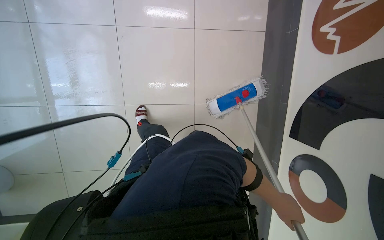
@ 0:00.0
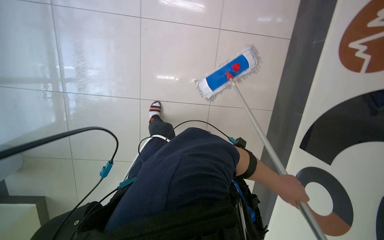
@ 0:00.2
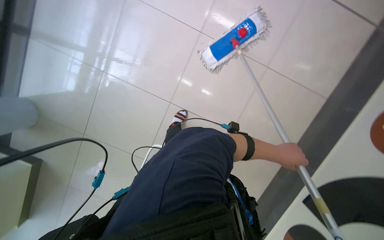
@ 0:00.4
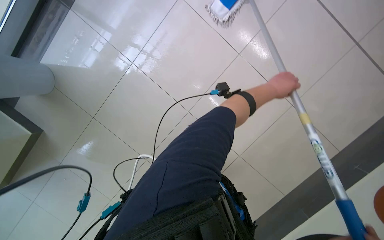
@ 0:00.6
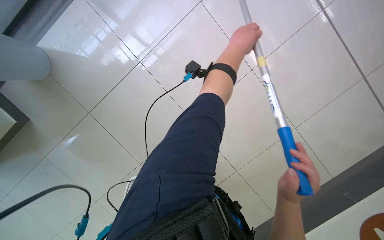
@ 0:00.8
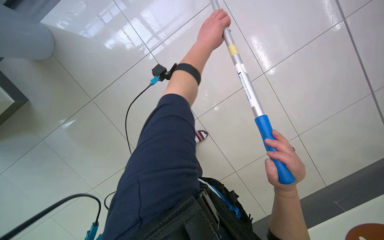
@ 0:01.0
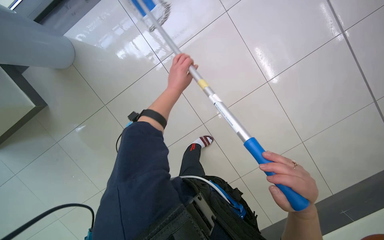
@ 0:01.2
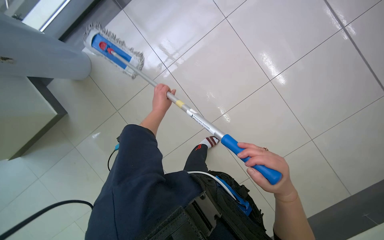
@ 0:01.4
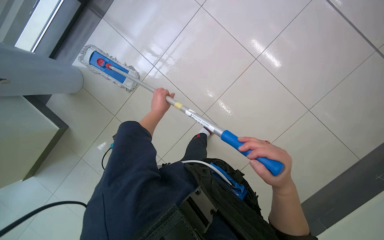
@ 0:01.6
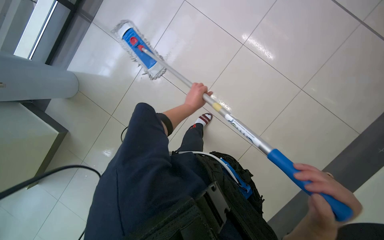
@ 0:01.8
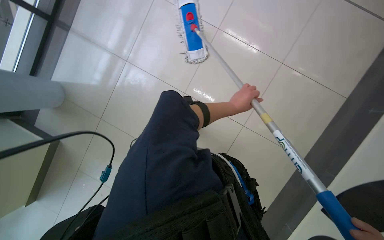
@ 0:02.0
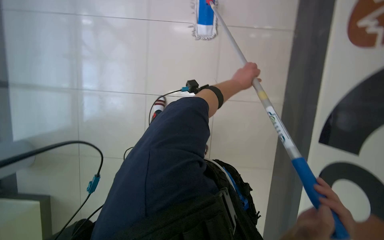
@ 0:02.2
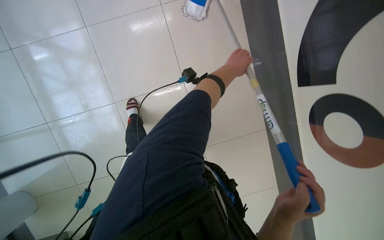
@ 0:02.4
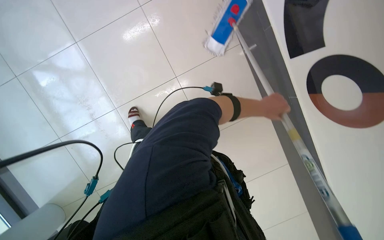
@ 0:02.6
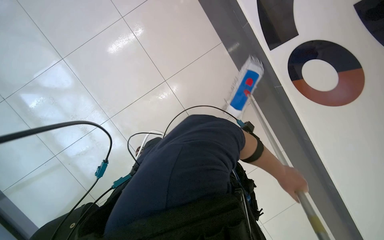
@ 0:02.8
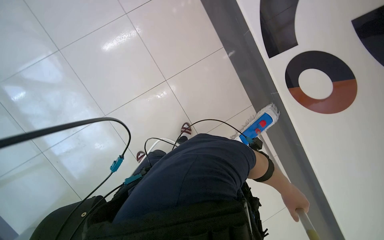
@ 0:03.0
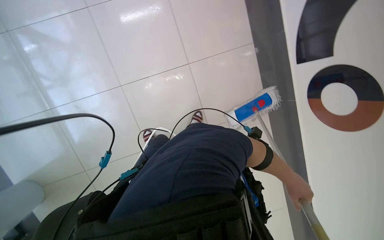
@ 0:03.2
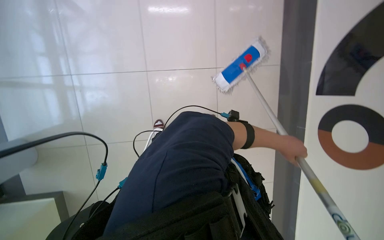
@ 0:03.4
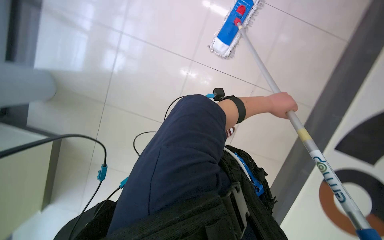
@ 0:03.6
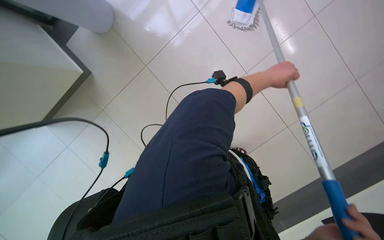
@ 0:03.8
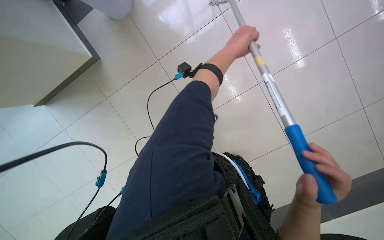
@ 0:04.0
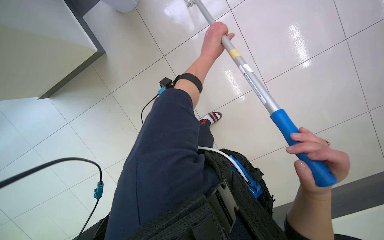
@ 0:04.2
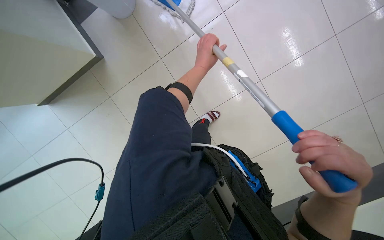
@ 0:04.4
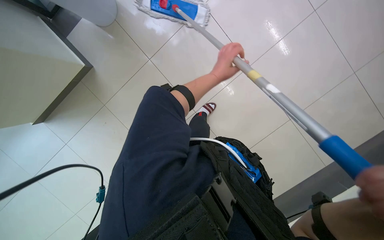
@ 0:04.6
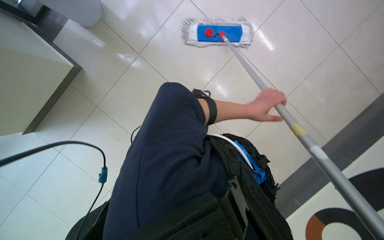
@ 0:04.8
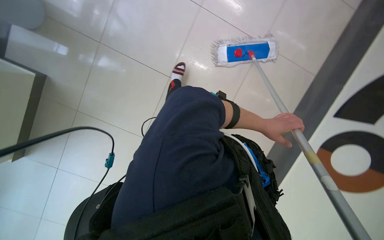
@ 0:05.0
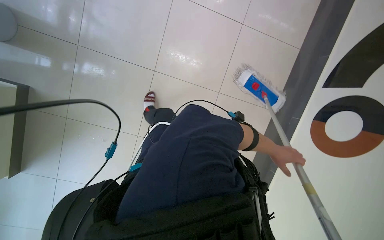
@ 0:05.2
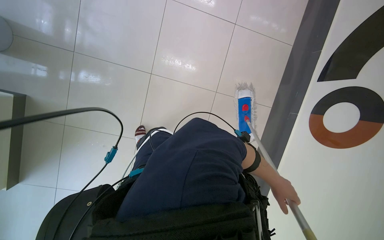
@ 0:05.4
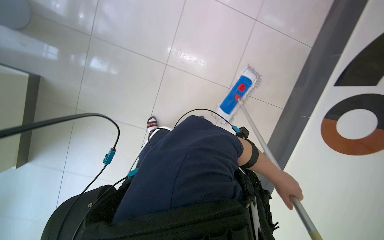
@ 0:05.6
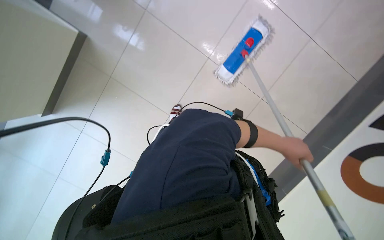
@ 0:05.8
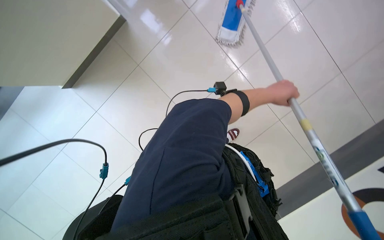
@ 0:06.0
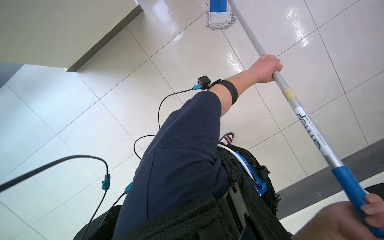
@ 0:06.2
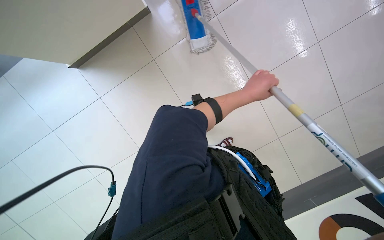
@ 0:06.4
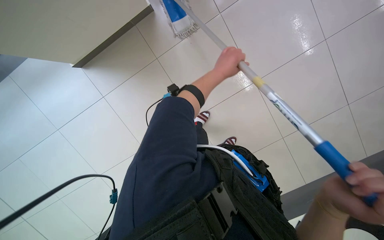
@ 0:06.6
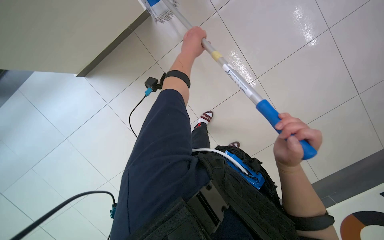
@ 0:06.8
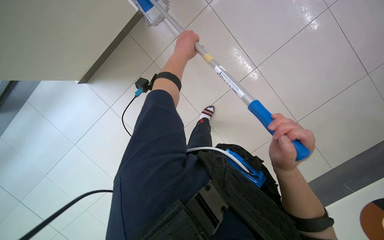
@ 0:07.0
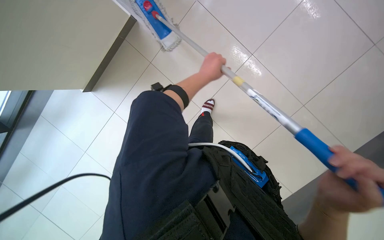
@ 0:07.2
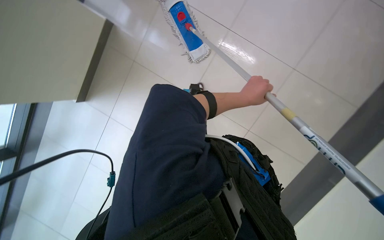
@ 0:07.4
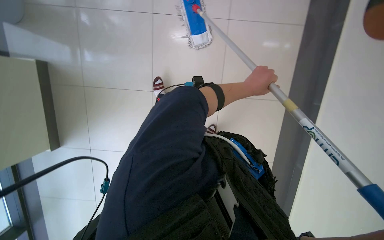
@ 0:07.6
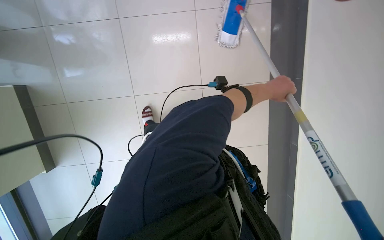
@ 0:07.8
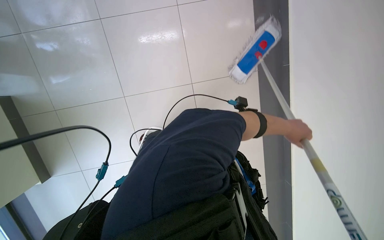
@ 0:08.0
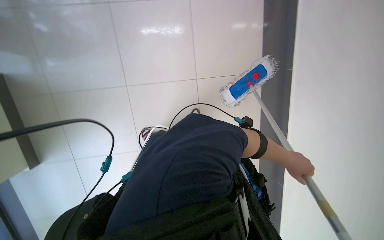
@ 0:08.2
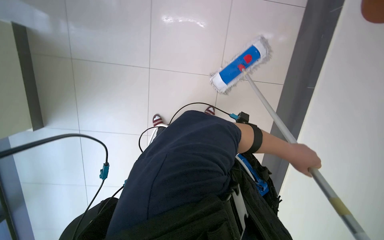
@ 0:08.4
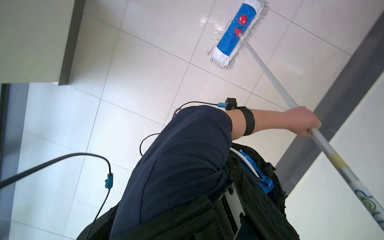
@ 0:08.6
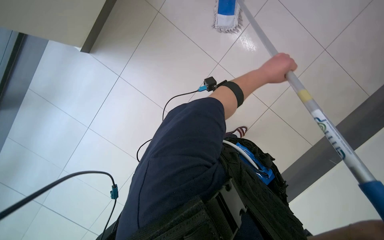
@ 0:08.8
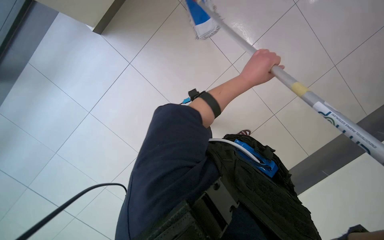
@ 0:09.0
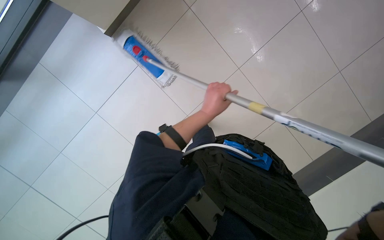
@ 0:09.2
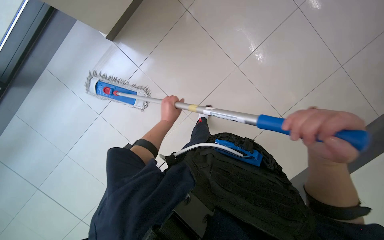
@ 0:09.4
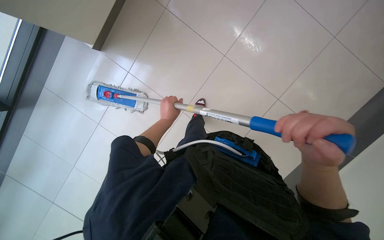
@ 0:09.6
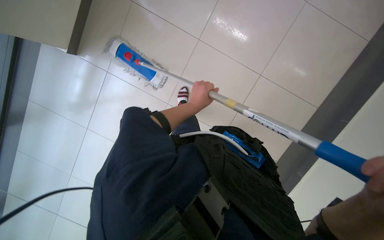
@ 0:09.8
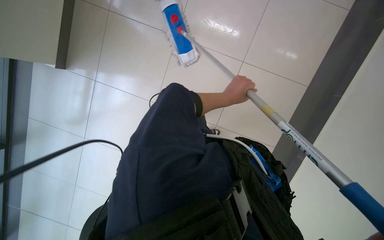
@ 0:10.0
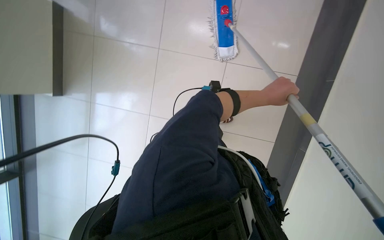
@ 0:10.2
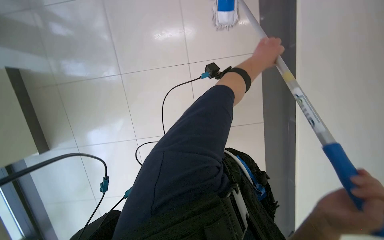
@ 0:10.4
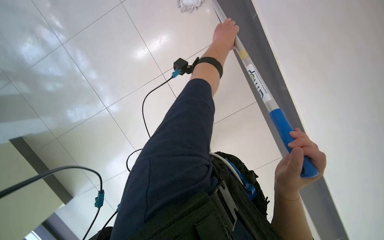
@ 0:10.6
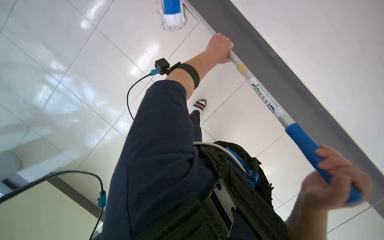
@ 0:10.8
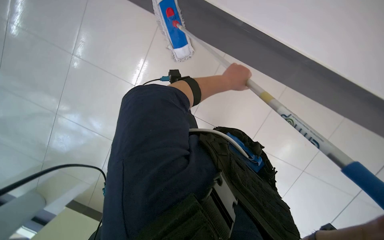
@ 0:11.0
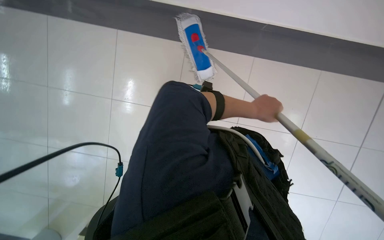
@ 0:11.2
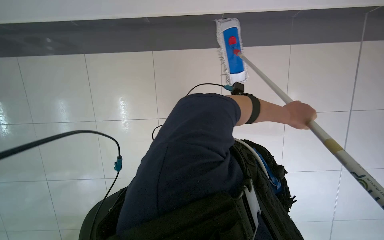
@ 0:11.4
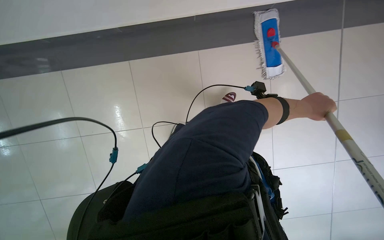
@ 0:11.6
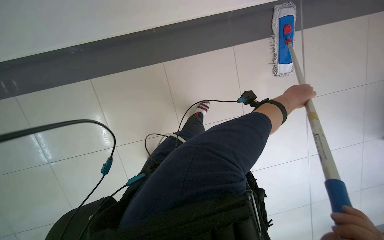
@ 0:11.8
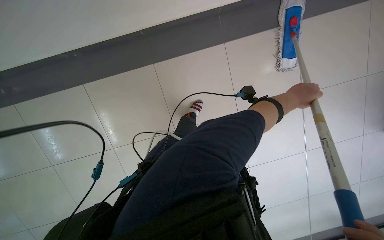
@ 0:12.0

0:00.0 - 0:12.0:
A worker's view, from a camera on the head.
Job: mopping floor.
The whole recording: Mopping tiled floor. The worker mops the tiled floor, occasionally moving the mop bucket and cleaning the mop head.
0:00.0 - 0:01.6: The view tips downward by some 20 degrees. The left hand moves to the left and up the picture, roughly 60 cm.
0:01.6 - 0:03.0: The wearer looks roughly 15 degrees further upward. The scene rotates clockwise by about 30 degrees.
0:06.0 - 0:07.6: The left hand goes to the left and returns, about 25 cm each way.
0:07.6 - 0:09.0: The camera pitches upward, by roughly 20 degrees.
0:10.4 - 0:12.0: The camera is aimed about 35 degrees further to the left. The view tilts roughly 15 degrees upward.

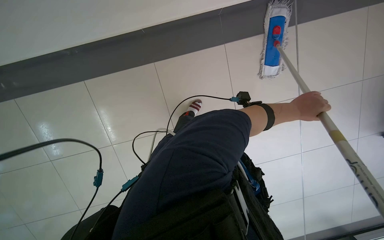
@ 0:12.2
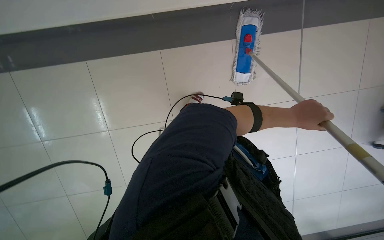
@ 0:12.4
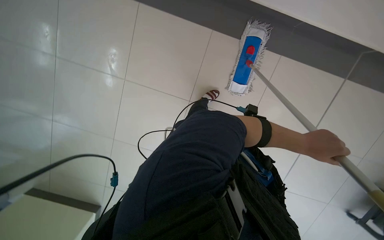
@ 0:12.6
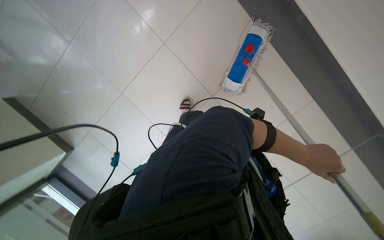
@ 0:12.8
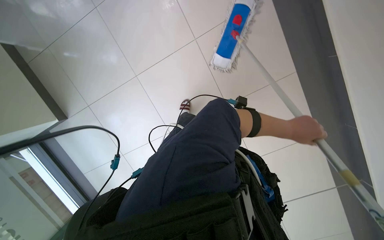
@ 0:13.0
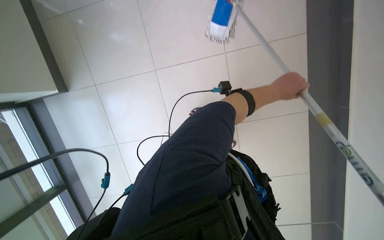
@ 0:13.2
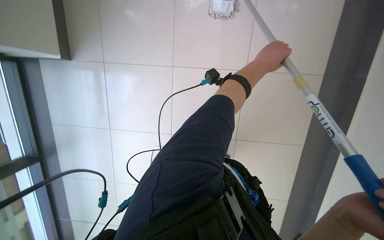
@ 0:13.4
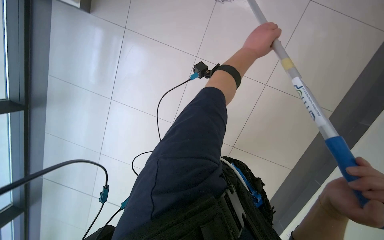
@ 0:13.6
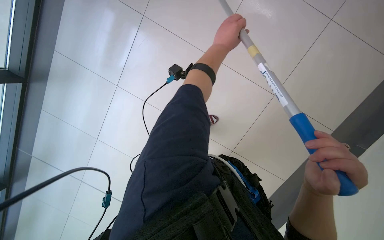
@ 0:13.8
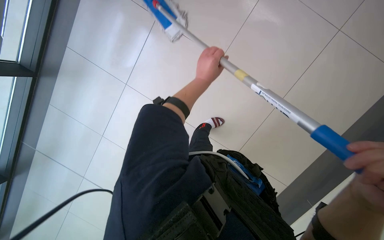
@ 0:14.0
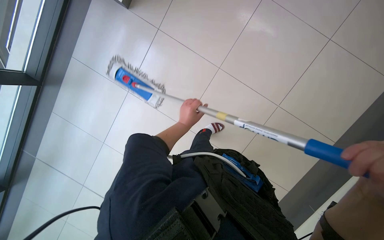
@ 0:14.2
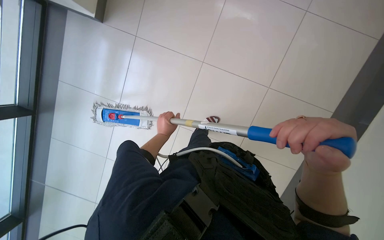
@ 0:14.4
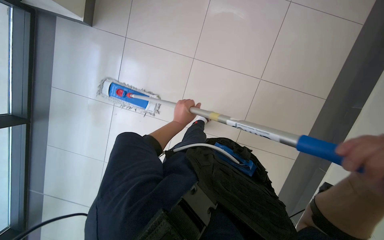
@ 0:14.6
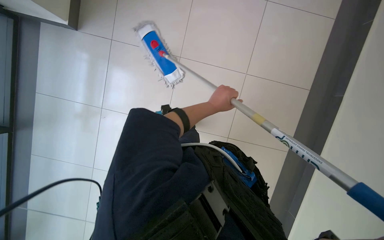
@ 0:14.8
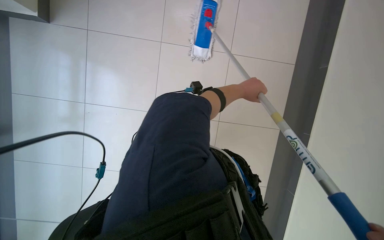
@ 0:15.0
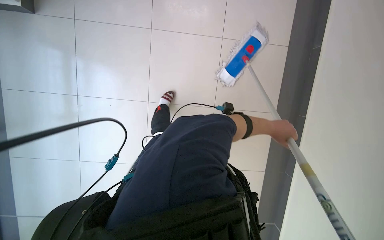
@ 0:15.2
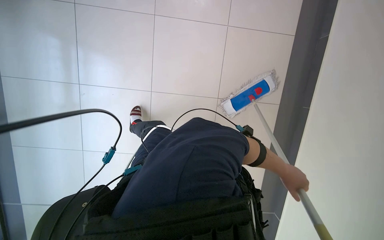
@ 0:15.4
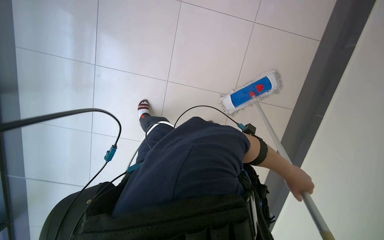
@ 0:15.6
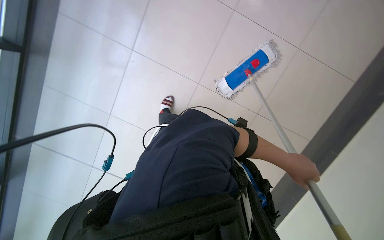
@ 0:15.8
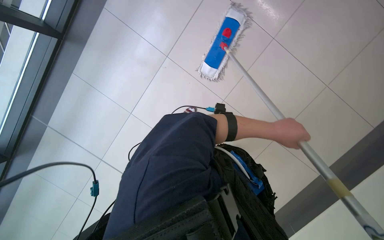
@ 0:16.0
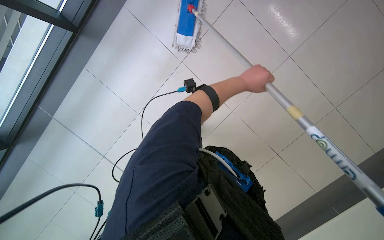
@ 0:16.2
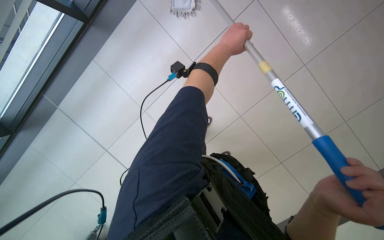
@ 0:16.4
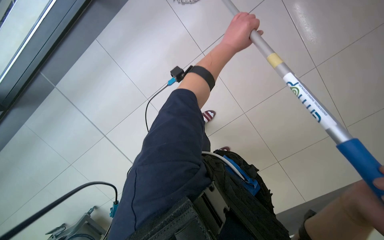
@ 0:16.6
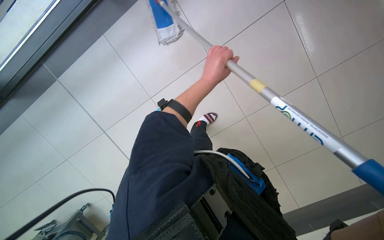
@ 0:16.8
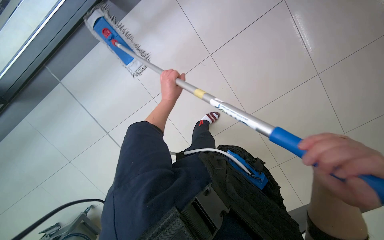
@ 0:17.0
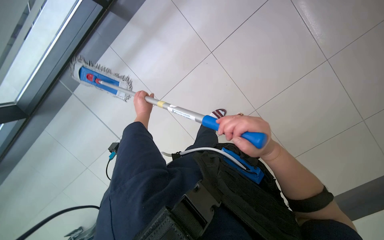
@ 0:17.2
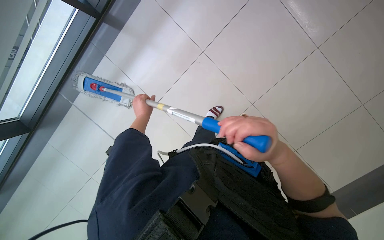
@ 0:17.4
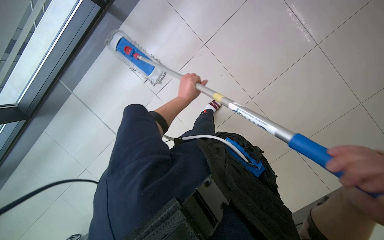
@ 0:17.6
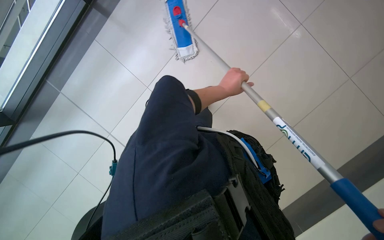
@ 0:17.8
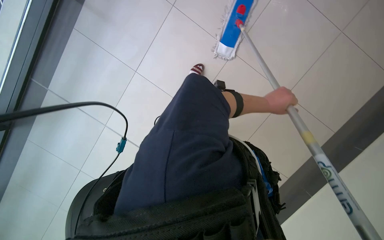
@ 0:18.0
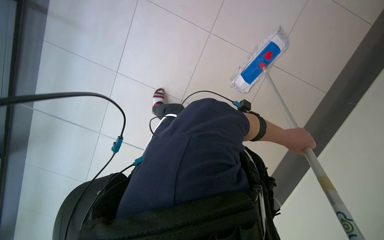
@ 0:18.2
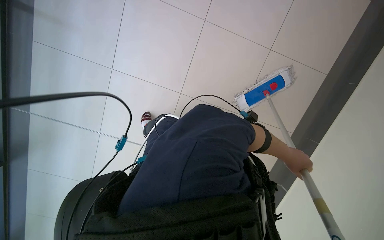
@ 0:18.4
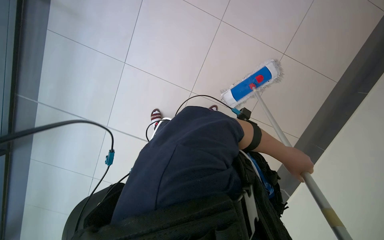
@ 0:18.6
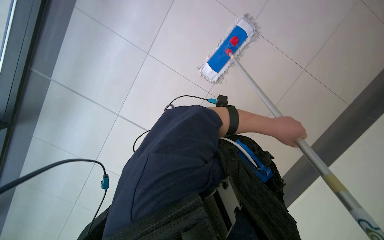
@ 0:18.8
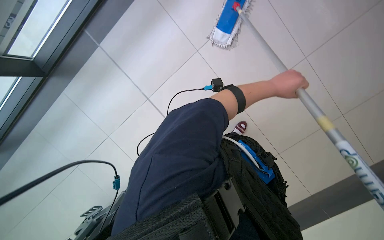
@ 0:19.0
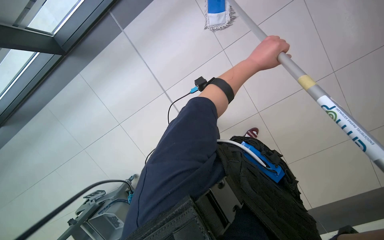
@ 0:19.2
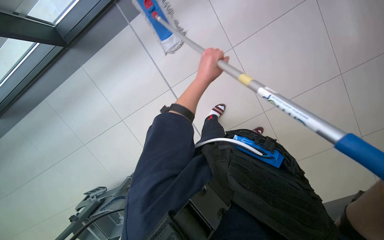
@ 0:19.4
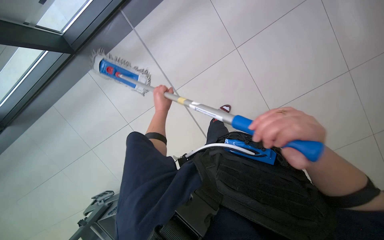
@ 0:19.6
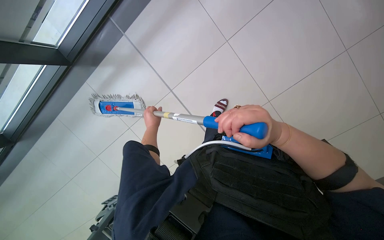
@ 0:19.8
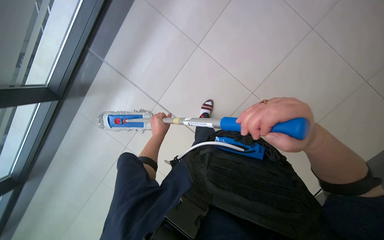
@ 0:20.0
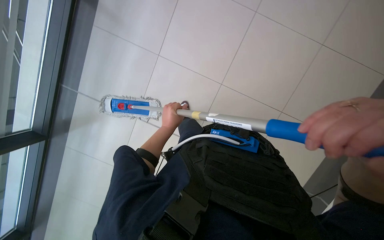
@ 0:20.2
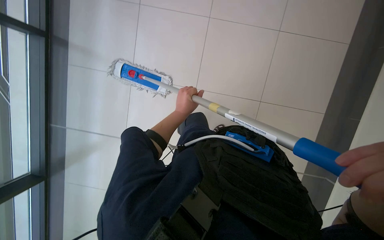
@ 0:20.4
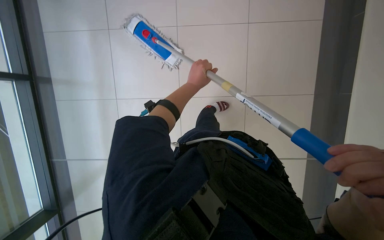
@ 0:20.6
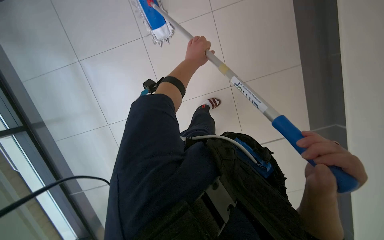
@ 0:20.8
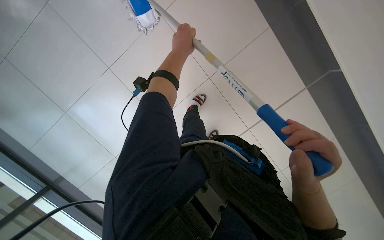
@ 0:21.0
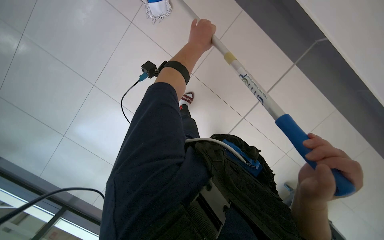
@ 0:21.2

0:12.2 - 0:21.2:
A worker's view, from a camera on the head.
Job: mopping floor.
The whole recording: Mopping tiled floor. The worker mops the tiled floor, occasionally moving the mop bucket and cleaning the mop head.
0:18.2 - 0:19.8: The camera is aimed about 25 degrees further to the left.
0:19.8 - 0:21.2: The view tips downward by about 15 degrees. The left hand is displaced to the right and up the picture by approximately 30 cm.
